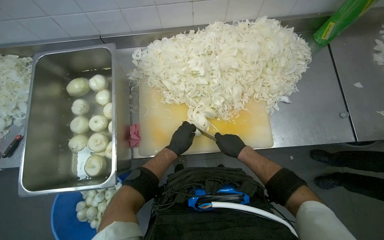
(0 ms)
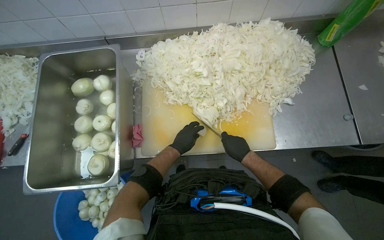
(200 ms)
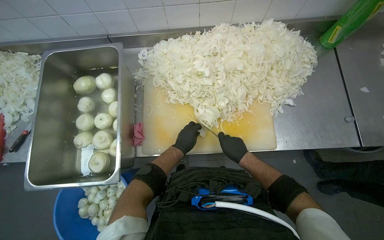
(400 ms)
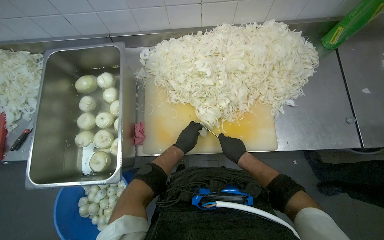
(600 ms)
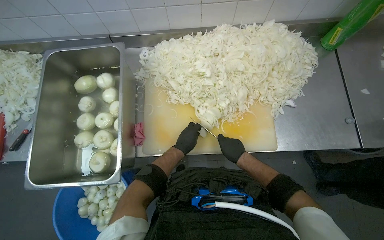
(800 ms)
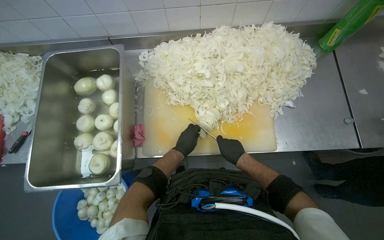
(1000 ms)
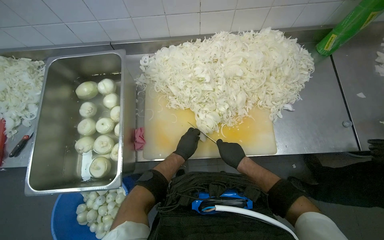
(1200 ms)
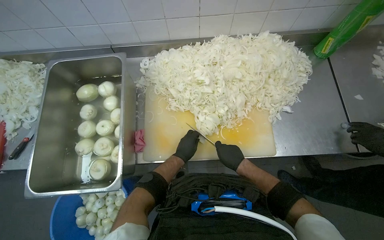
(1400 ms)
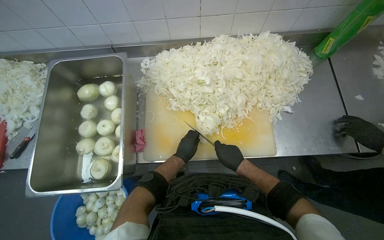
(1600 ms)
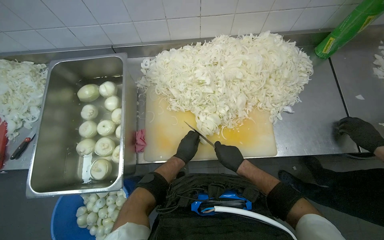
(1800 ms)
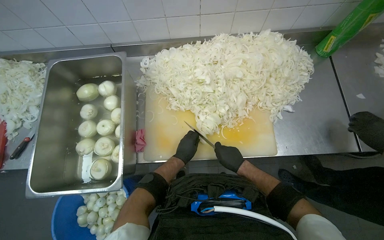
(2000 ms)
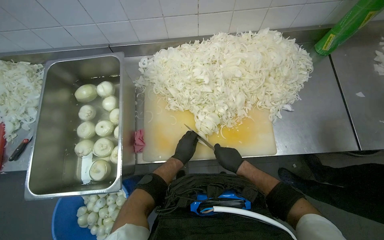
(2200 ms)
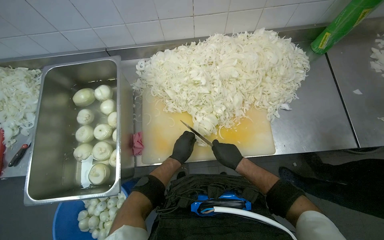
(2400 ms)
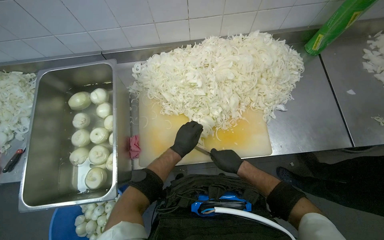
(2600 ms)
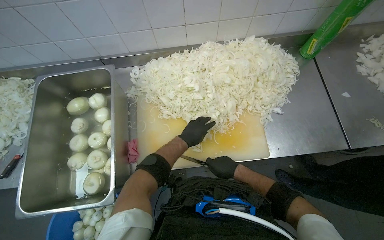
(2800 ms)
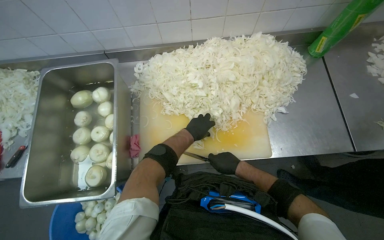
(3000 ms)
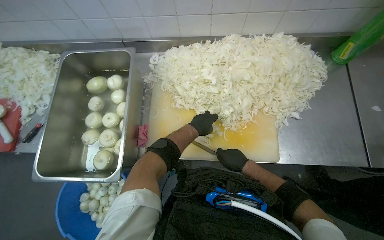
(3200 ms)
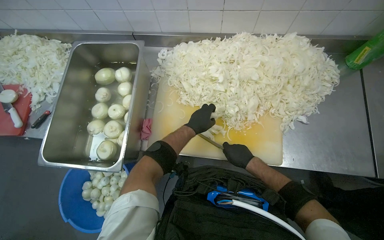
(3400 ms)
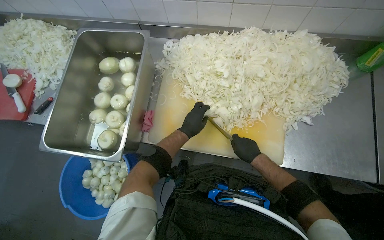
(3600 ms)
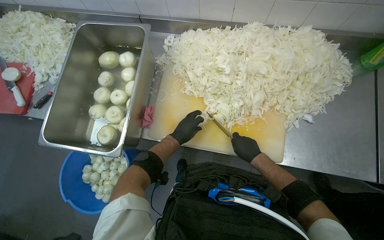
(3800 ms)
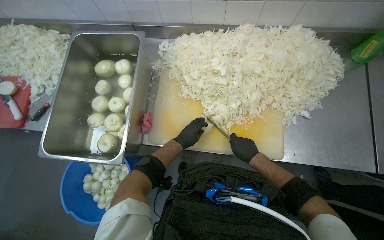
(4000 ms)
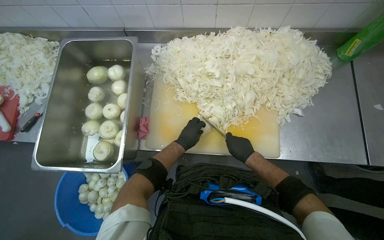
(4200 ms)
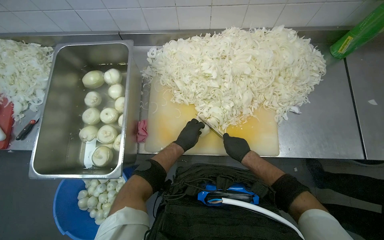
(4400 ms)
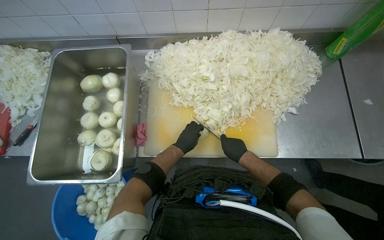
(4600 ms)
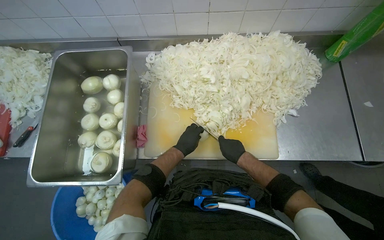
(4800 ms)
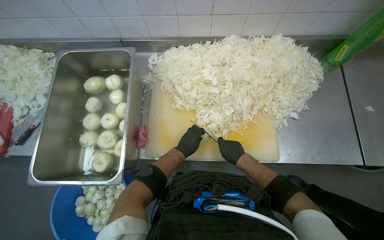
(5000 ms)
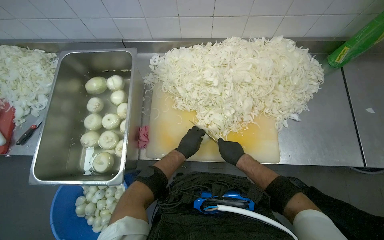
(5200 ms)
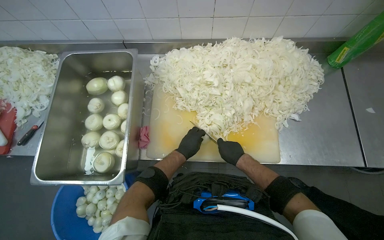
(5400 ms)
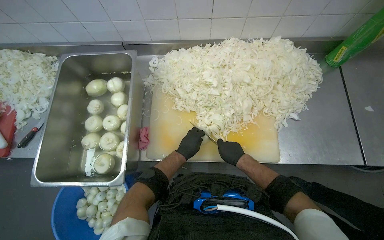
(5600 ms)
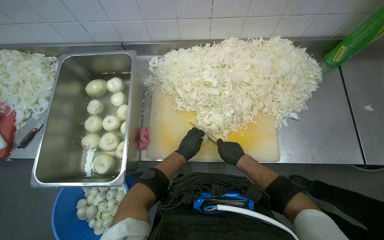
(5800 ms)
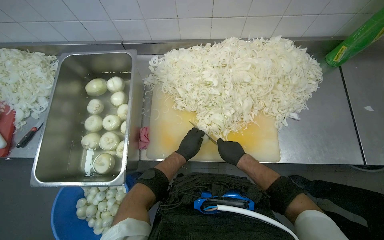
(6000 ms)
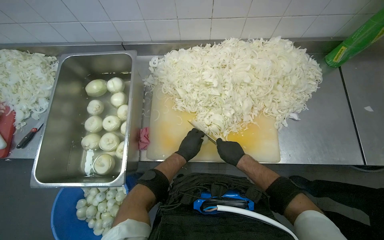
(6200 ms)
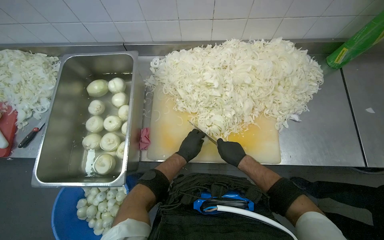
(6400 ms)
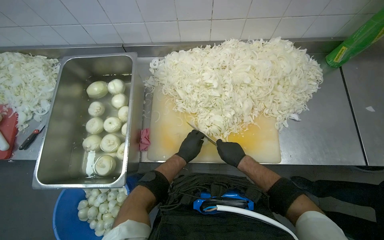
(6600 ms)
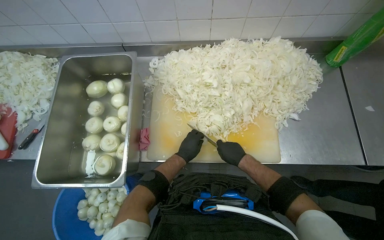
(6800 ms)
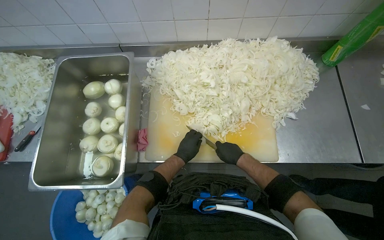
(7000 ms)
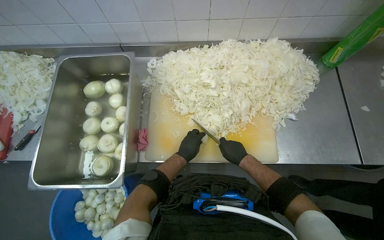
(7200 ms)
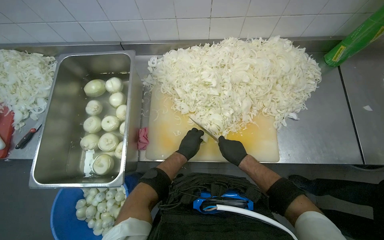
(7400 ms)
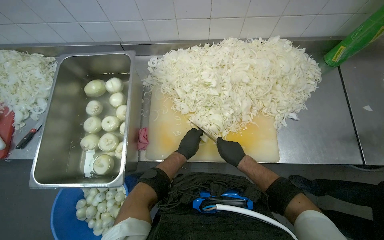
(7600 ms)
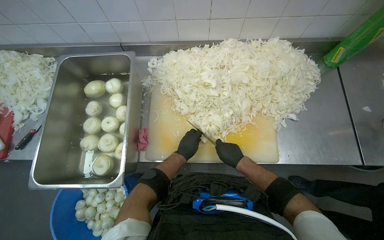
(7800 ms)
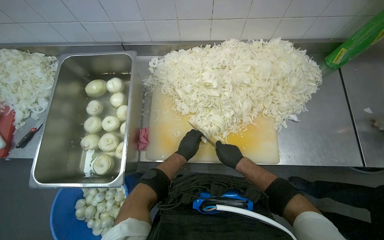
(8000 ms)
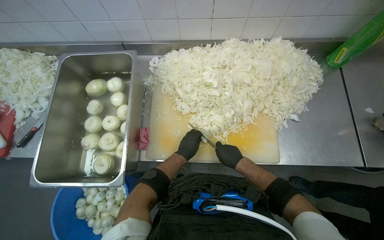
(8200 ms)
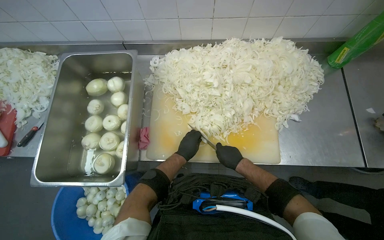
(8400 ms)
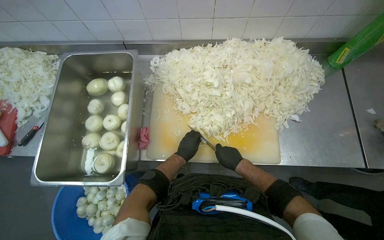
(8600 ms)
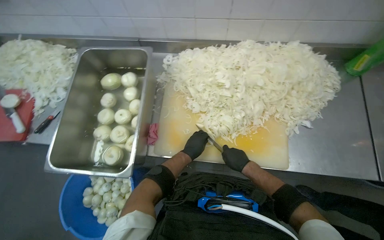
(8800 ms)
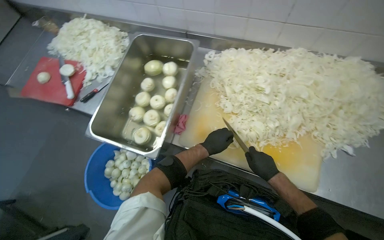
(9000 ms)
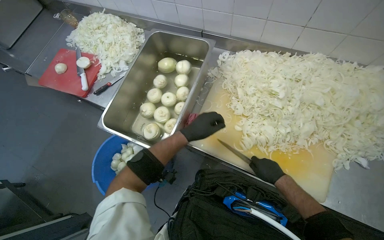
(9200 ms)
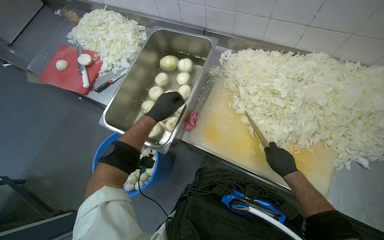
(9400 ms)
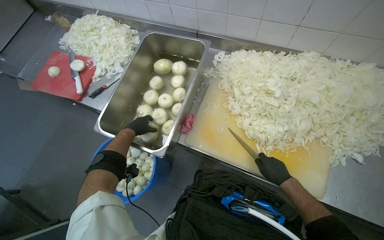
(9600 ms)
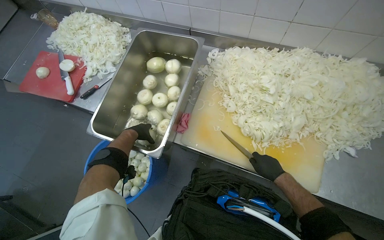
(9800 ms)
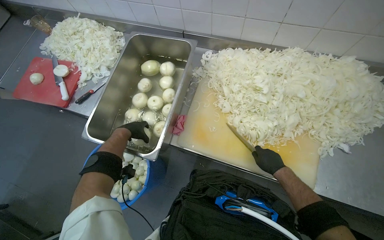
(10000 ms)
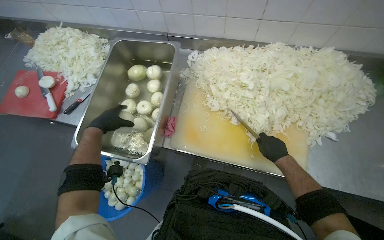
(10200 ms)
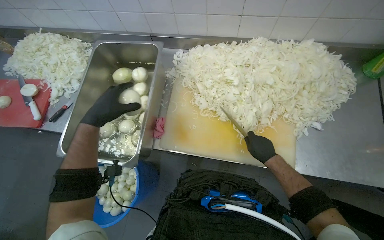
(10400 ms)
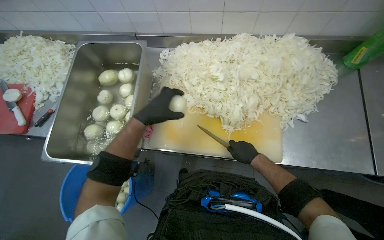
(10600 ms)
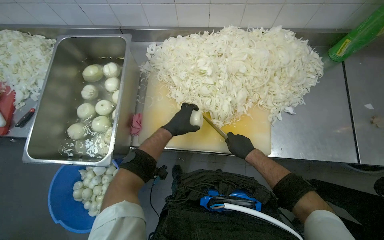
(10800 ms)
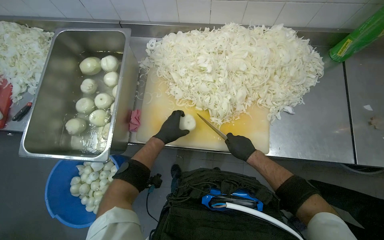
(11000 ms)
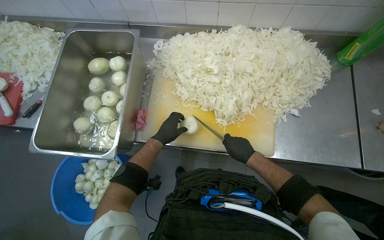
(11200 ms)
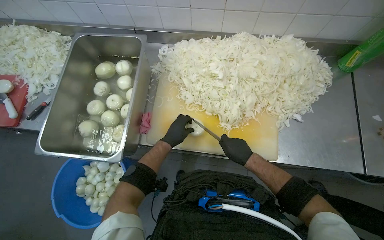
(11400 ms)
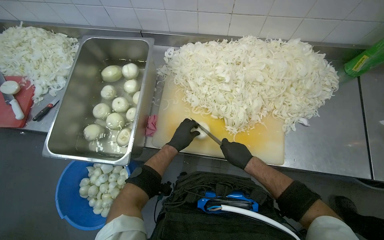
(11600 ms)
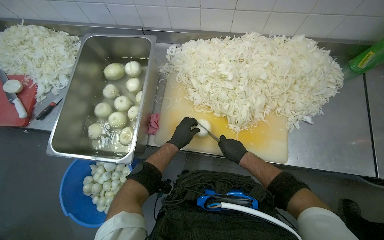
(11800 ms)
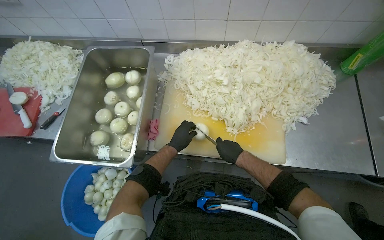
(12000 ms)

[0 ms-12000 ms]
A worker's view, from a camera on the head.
Job: preparing food.
The whole recording: Slicing onions on cutting board. The worker slices onions into thin rings on a cutting board.
0 ms to 1600 ms: The hands are busy where they are.
1600 ms to 3000 ms: The left hand goes about 10 cm up the picture.
4400 ms to 7600 ms: The hands make small movements and keep their place.
7600 ms to 9000 ms: The head turns to the left by roughly 20 degrees.
9000 ms to 10400 ms: The left hand moves to the left, up the picture and nearer to the camera, some 30 cm.
10400 ms to 12000 ms: The right hand shifts about 10 cm to the left. Meanwhile the left hand goes about 30 cm to the right and farther from the camera.

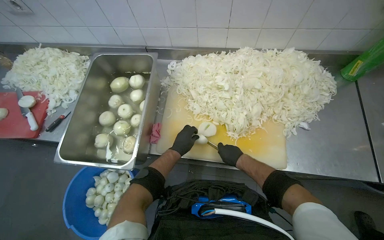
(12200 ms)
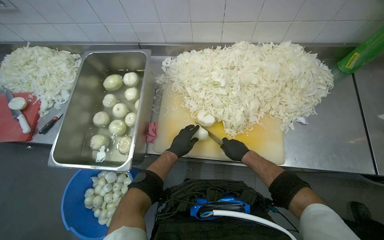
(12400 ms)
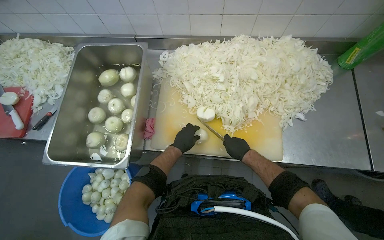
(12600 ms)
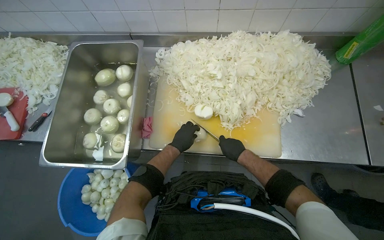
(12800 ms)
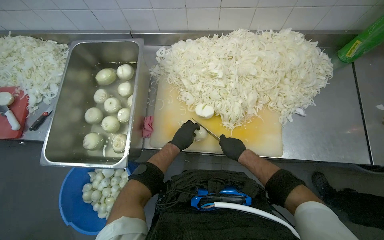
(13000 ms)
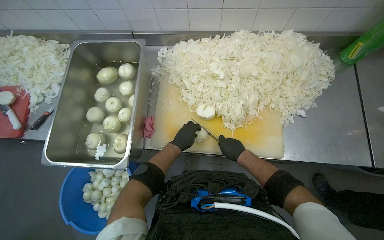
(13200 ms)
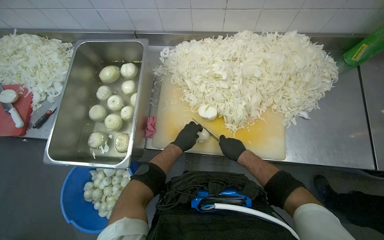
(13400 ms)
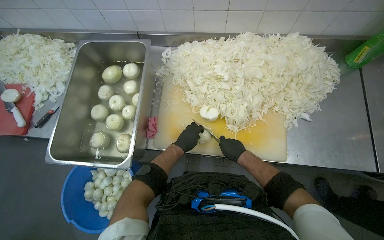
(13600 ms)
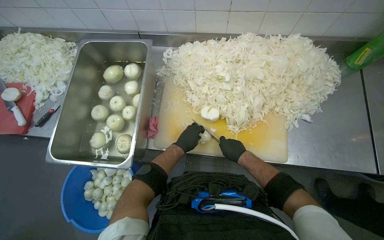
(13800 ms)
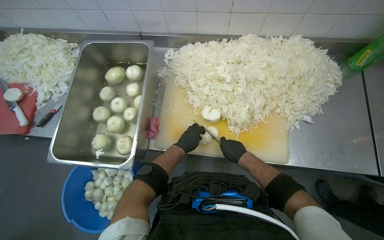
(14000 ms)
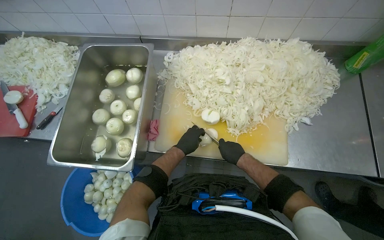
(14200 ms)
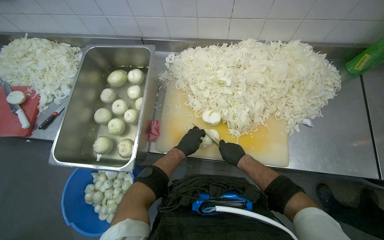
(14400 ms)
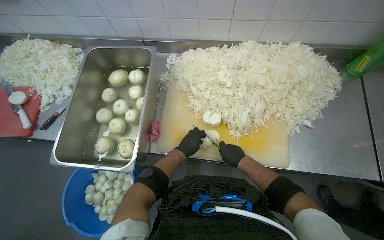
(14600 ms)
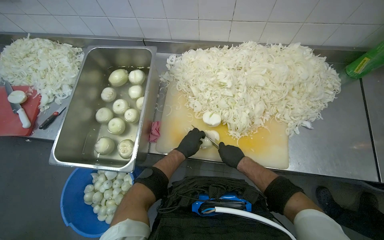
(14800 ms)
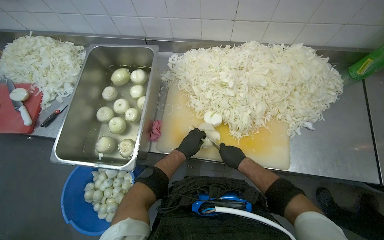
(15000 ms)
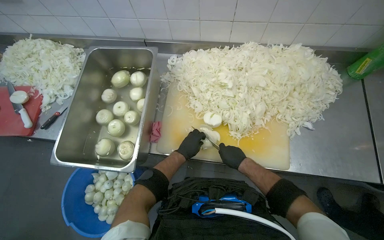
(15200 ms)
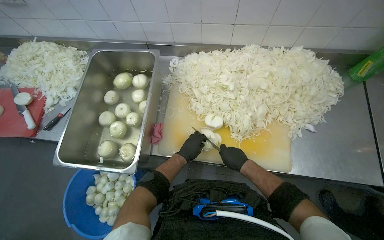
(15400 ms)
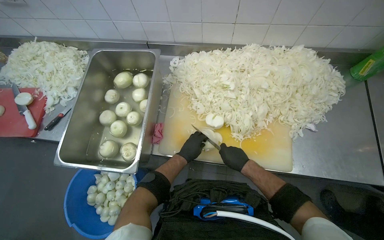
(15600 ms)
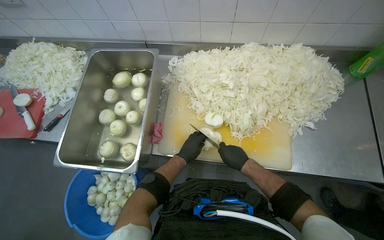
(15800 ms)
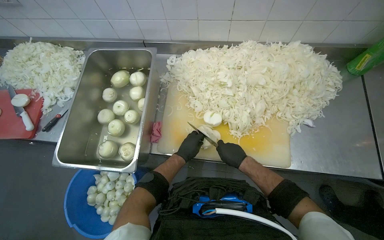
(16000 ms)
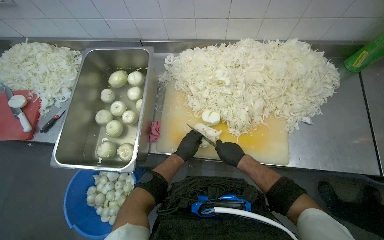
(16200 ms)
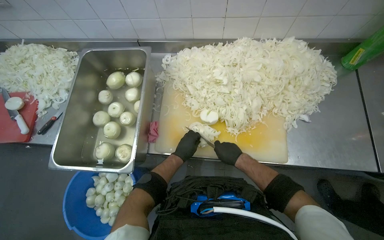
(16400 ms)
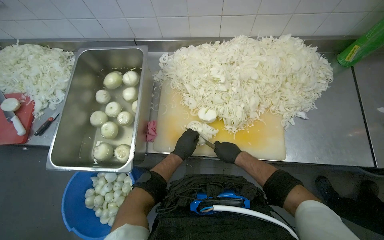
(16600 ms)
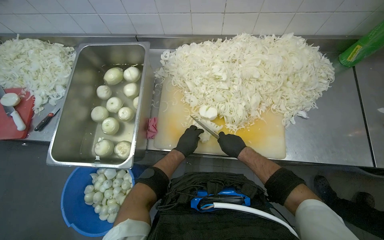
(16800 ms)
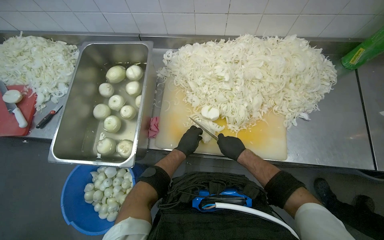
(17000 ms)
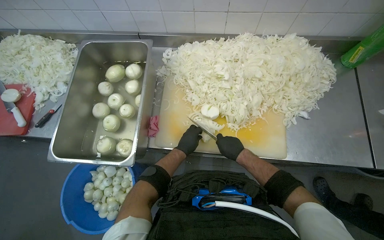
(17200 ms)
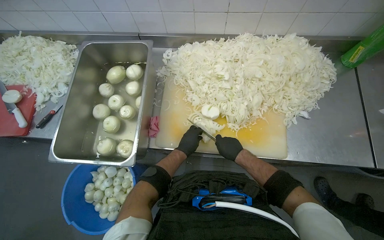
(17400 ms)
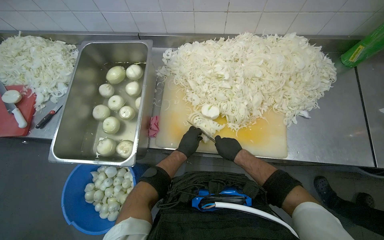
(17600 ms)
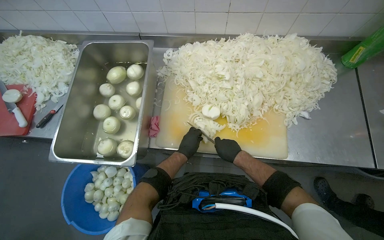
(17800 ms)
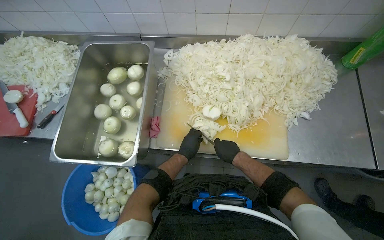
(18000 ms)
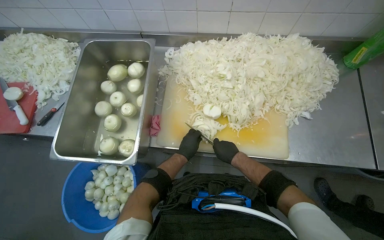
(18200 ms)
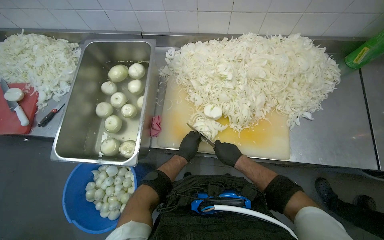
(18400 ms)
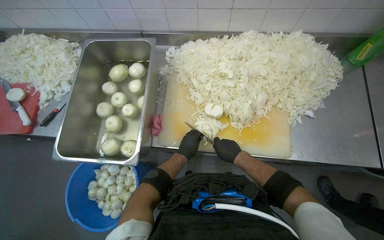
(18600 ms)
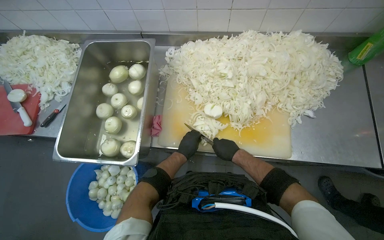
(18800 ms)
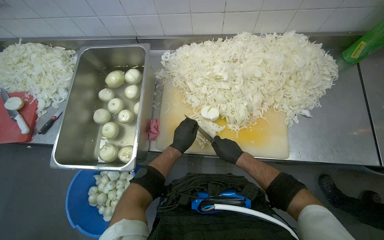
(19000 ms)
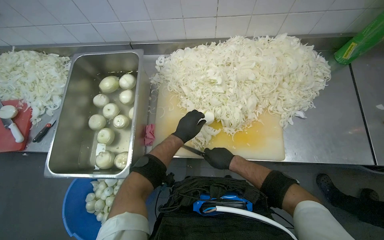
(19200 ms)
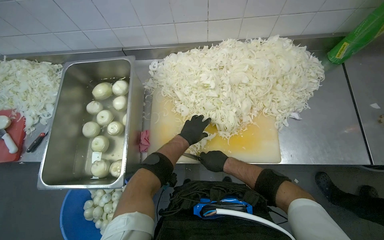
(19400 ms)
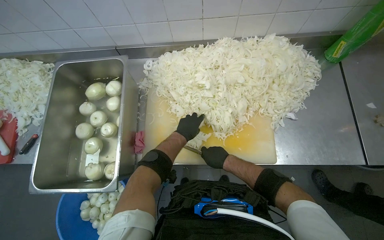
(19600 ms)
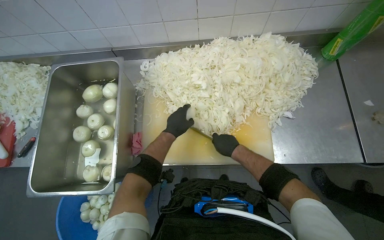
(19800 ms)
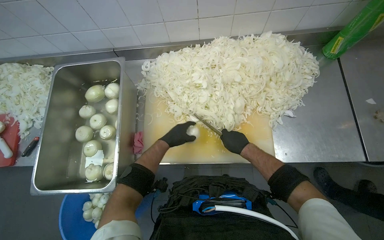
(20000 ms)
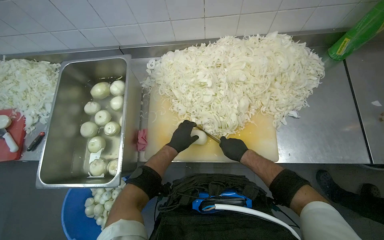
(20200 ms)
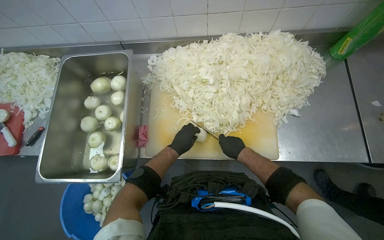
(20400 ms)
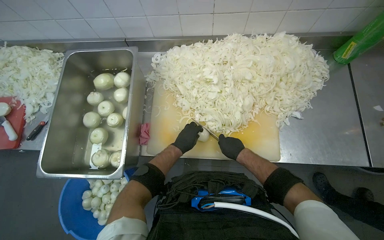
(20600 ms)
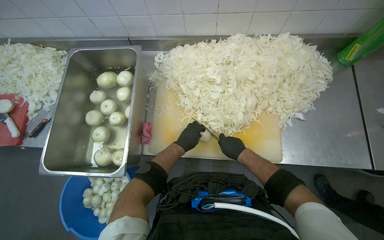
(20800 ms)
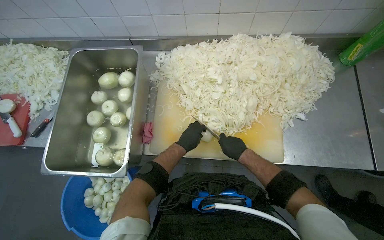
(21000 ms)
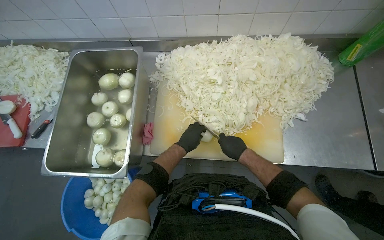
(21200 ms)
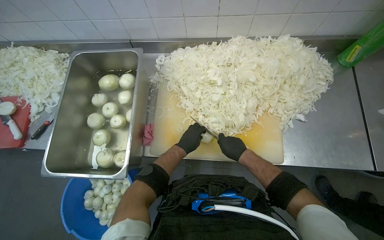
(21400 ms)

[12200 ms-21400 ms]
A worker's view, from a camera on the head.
Job: preparing food.
The whole recording: Slicing onions on cutting board. The worker slices onions into thin rings on a cutting board.
12200 ms to 18400 ms: The hands make small movements and keep their place.
18400 ms to 19800 ms: The left hand goes approximately 15 cm up the picture.
19800 ms to 21400 ms: The left hand goes some 10 cm down the picture.
